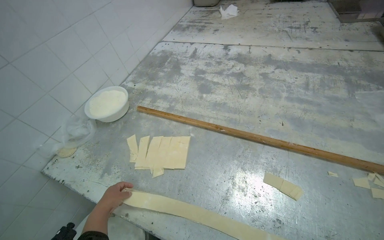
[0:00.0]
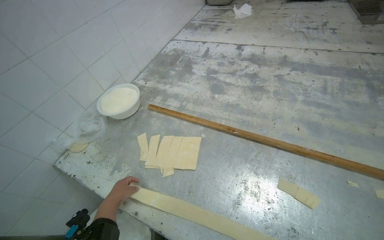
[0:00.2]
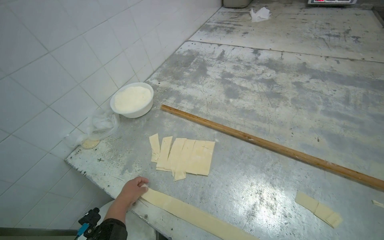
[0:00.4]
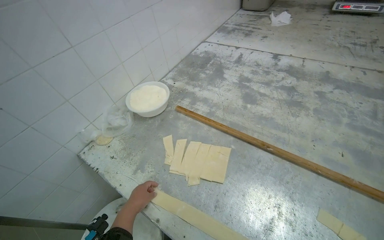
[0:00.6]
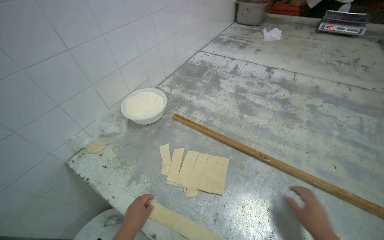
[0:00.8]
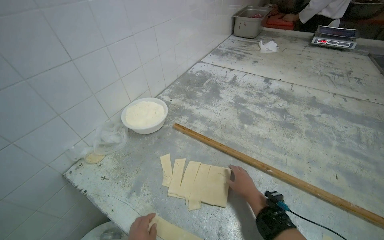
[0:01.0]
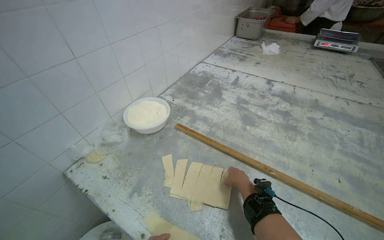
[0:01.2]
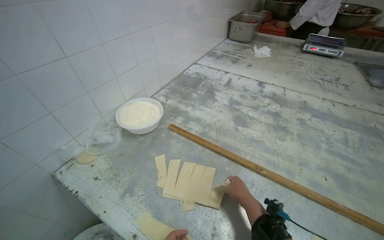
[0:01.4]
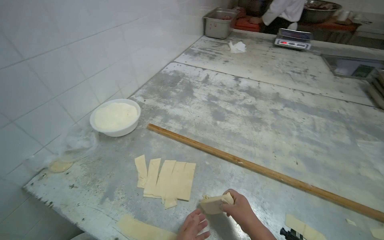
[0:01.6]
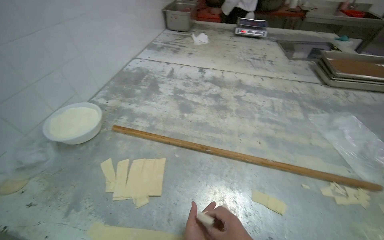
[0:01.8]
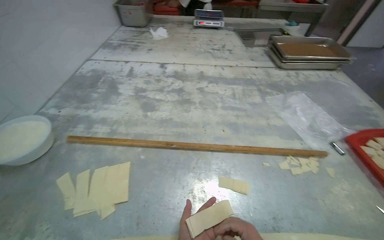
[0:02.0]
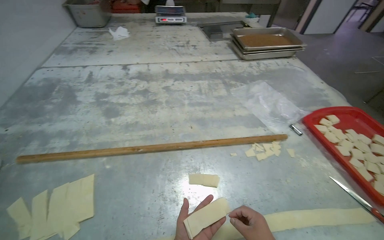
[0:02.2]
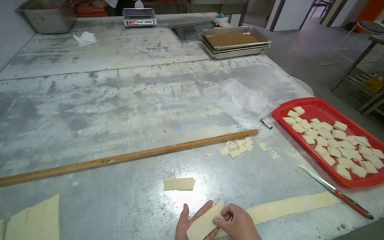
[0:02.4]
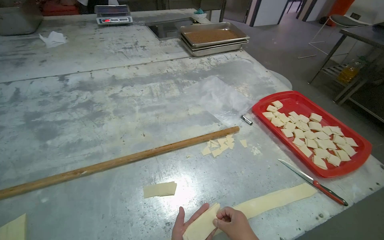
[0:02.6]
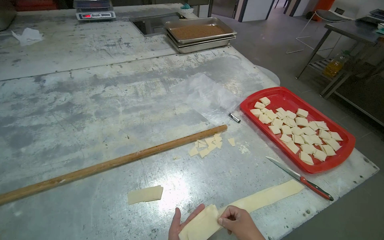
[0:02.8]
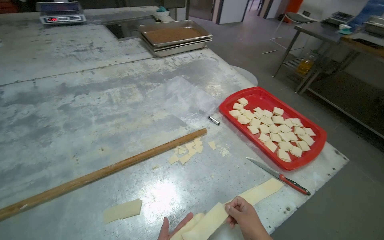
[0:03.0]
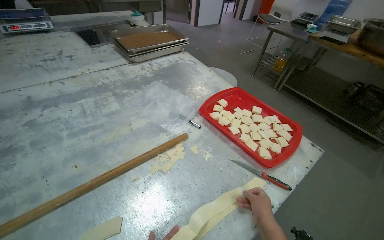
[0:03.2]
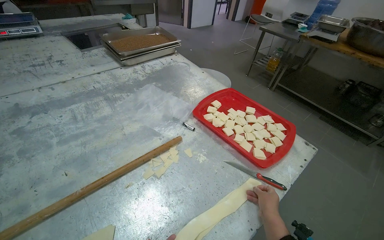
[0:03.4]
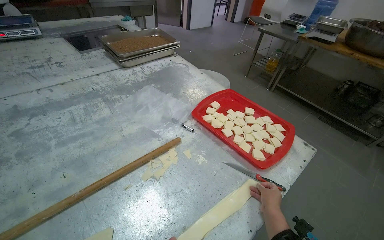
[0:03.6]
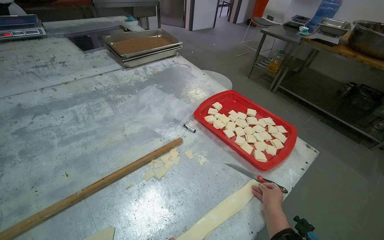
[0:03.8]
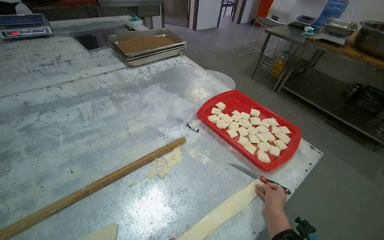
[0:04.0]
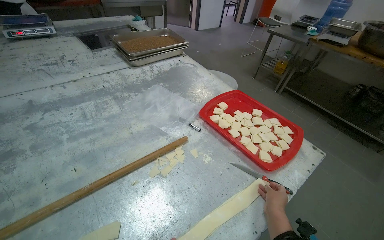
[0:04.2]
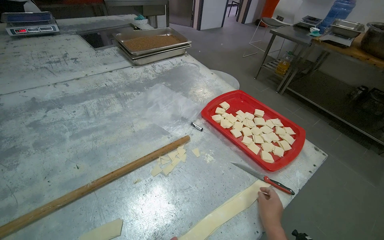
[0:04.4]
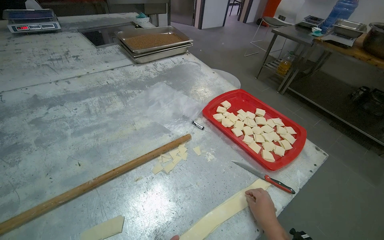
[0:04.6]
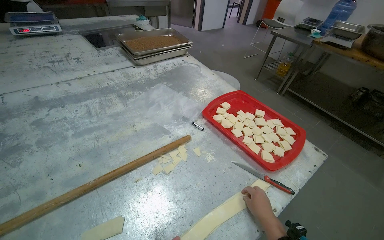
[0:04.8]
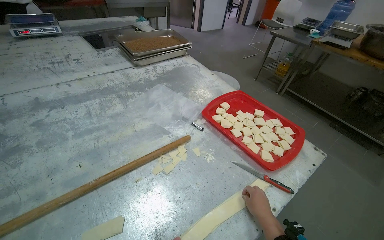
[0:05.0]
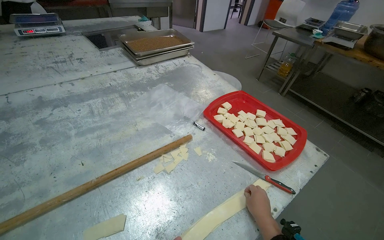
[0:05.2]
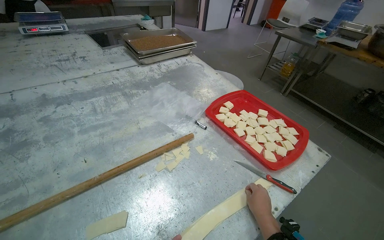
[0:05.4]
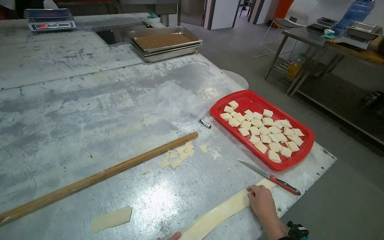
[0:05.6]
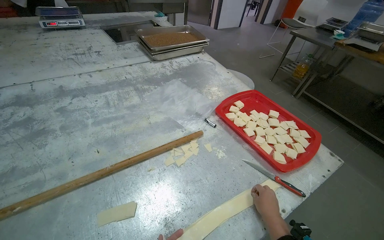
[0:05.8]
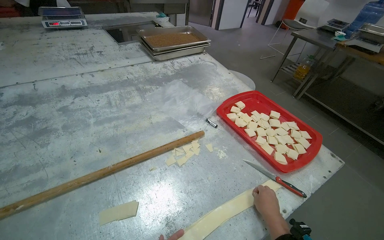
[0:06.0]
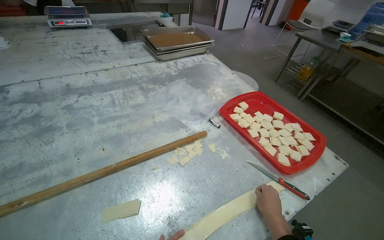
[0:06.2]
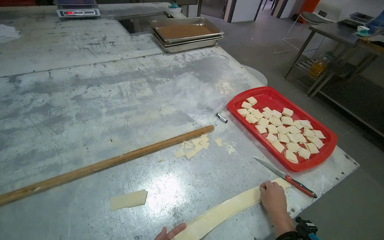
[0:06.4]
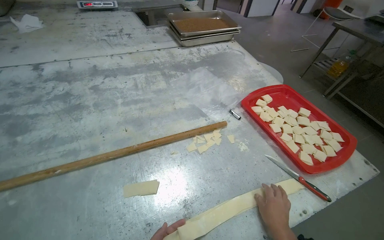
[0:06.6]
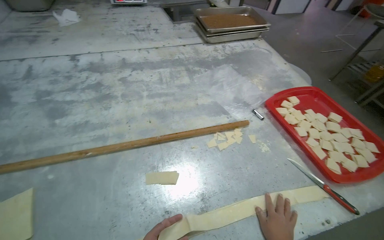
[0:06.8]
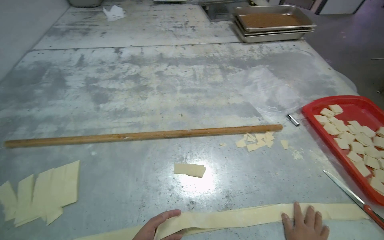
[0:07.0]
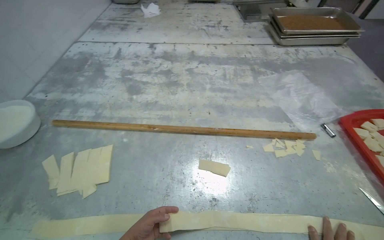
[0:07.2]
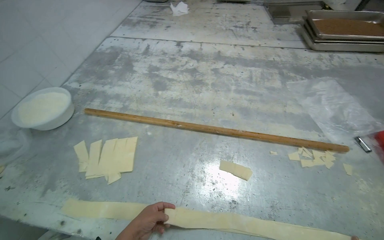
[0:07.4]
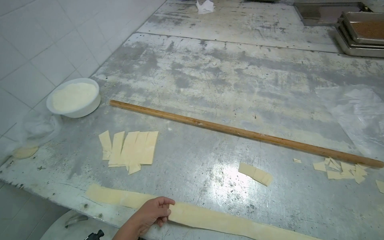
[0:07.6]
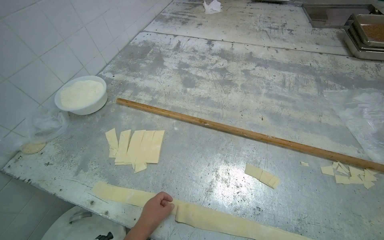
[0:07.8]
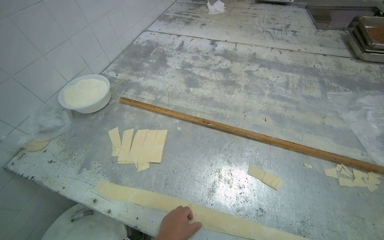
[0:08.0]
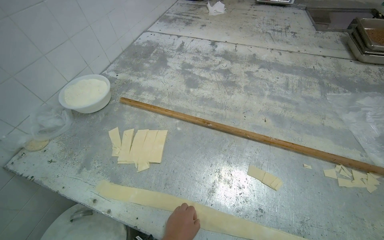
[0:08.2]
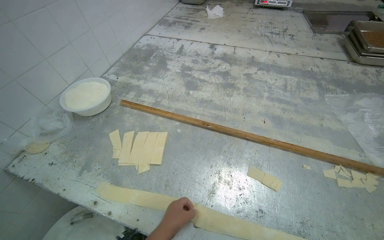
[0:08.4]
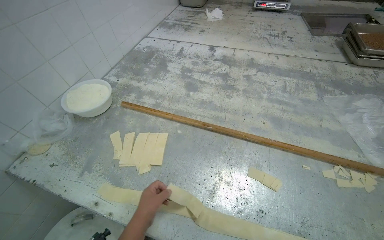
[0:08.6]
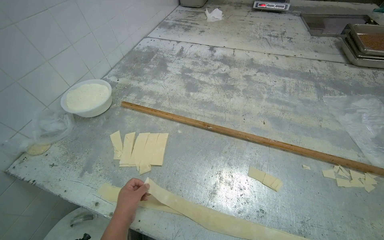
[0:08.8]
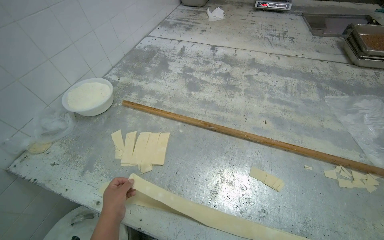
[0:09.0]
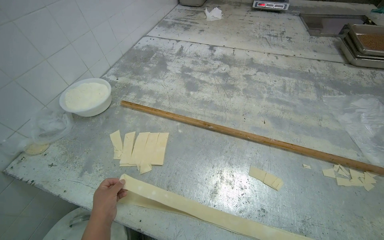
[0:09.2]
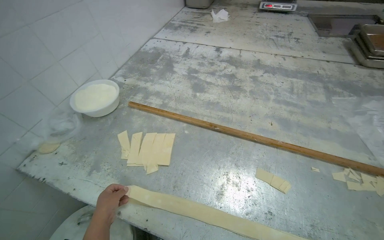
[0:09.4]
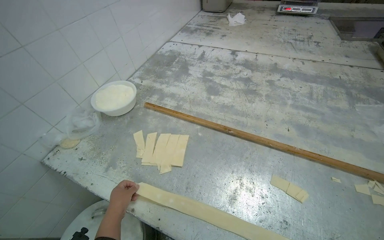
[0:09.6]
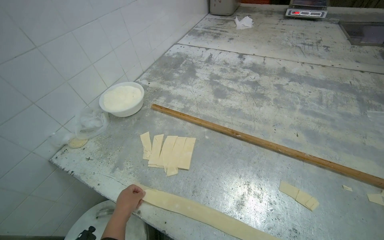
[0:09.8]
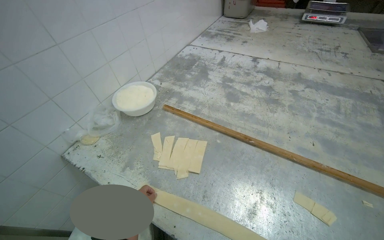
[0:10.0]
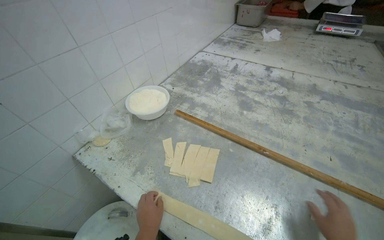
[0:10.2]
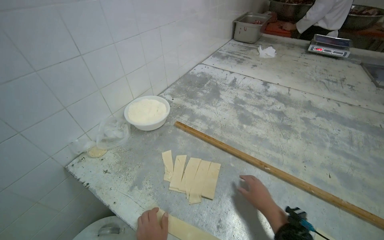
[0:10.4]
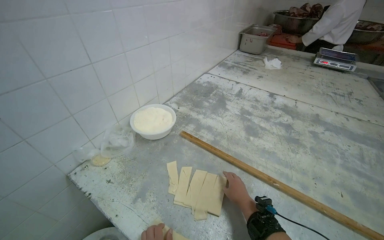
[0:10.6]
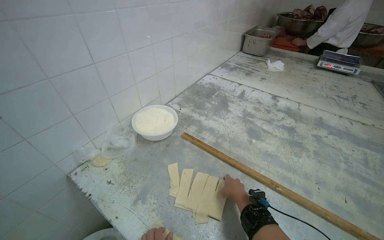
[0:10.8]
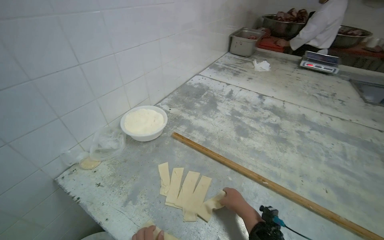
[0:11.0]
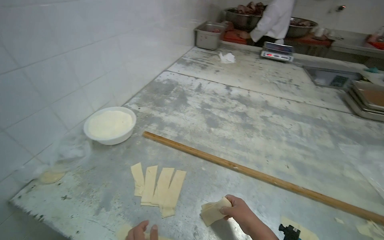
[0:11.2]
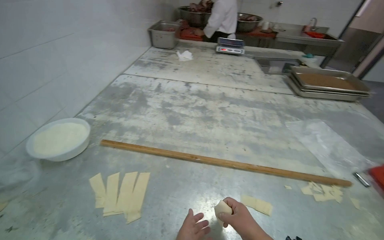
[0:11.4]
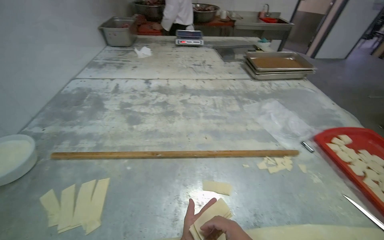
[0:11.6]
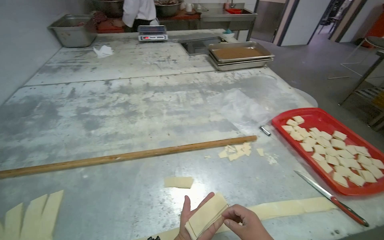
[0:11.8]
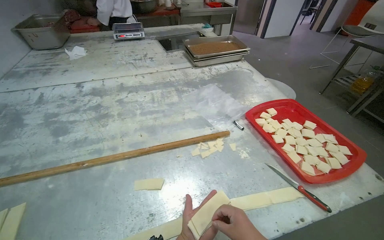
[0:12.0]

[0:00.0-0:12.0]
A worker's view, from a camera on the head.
Job: preparing food.
The whole recording: Preparing dough pieces for baking. The worker folds dough strips and cuts them into small squares, placing them into a tray.
0:01.6 to 0:03.0: The wearer moves some 40 cm. The head rotates roughly 55 degrees to the right.
0:06.0 to 0:07.6: The wearer looks approximately 45 degrees further to the left.
0:10.4 to 0:12.0: The head travels some 50 cm. The head rotates some 50 degrees to the right.

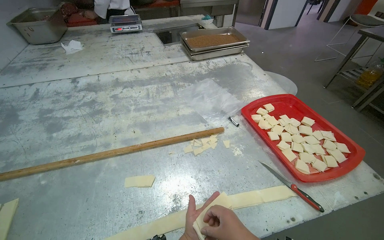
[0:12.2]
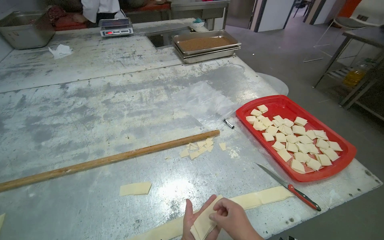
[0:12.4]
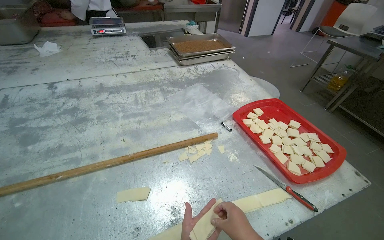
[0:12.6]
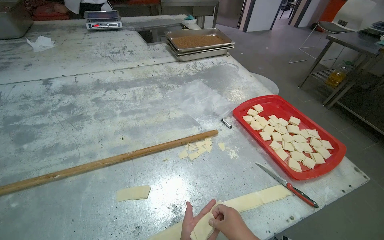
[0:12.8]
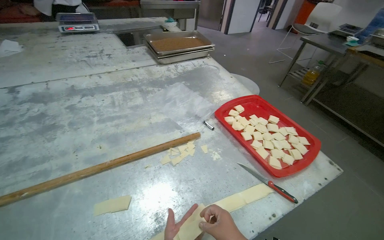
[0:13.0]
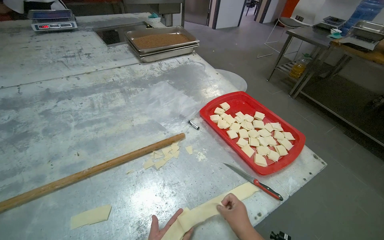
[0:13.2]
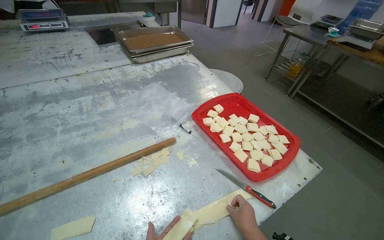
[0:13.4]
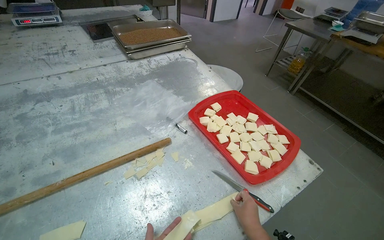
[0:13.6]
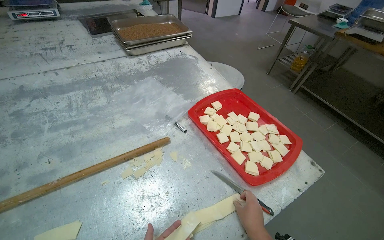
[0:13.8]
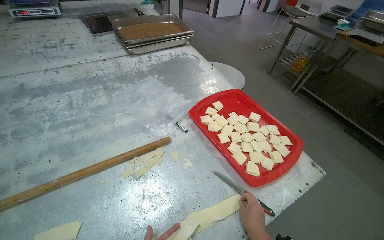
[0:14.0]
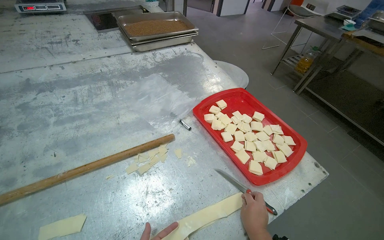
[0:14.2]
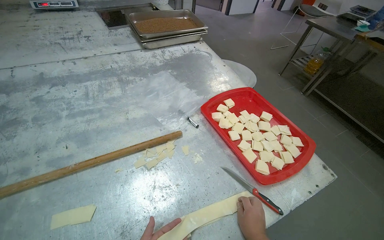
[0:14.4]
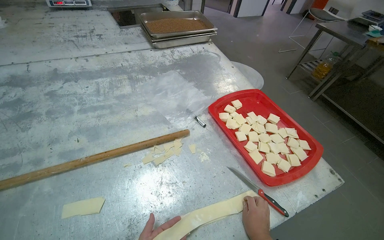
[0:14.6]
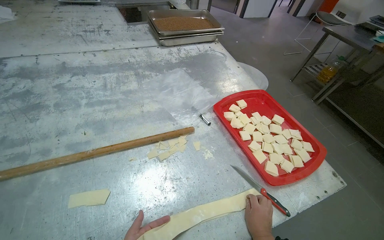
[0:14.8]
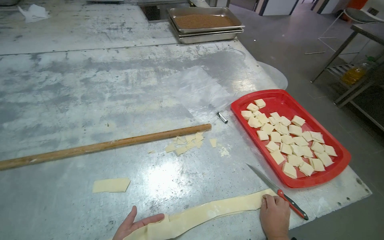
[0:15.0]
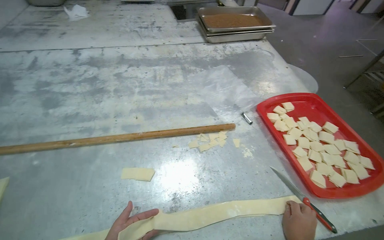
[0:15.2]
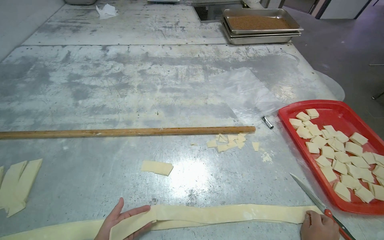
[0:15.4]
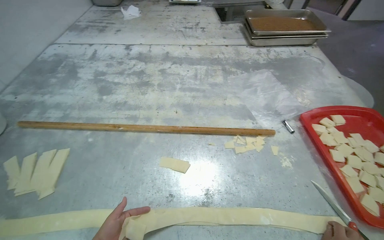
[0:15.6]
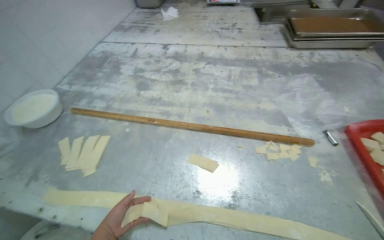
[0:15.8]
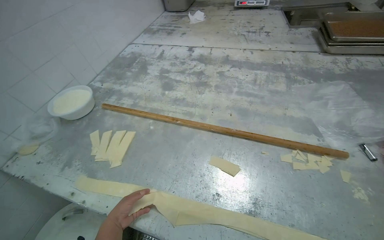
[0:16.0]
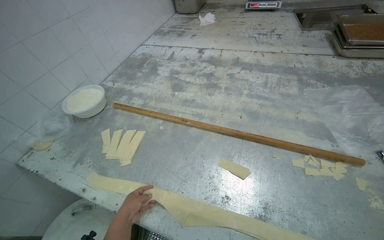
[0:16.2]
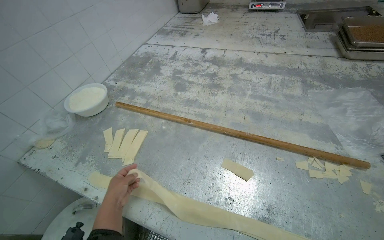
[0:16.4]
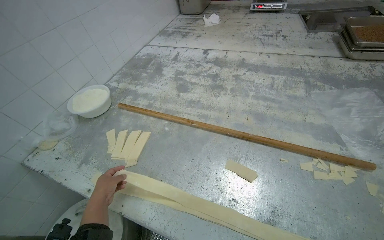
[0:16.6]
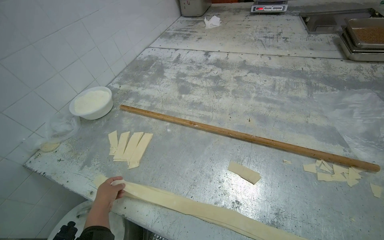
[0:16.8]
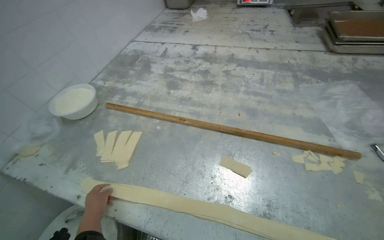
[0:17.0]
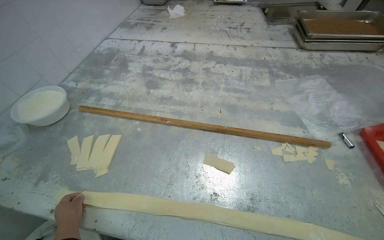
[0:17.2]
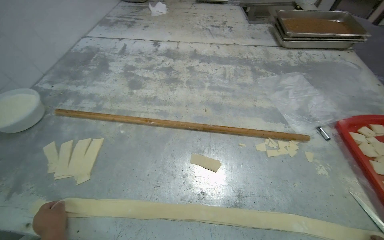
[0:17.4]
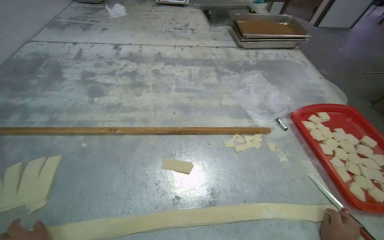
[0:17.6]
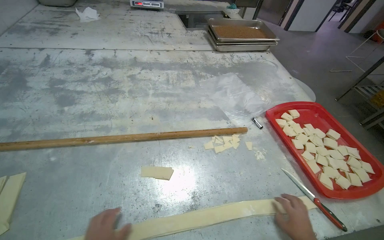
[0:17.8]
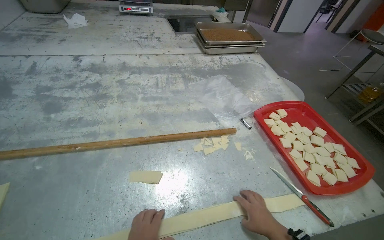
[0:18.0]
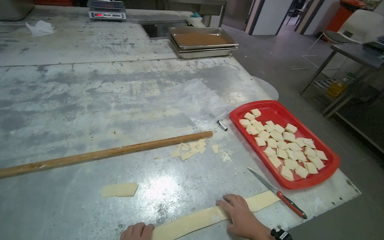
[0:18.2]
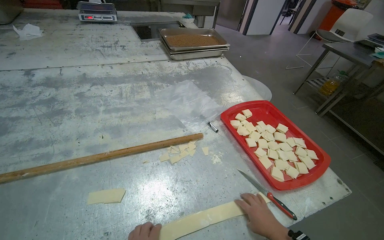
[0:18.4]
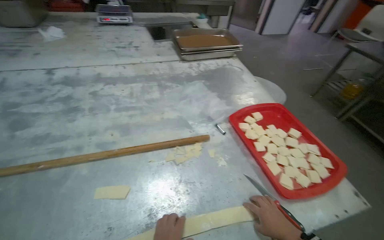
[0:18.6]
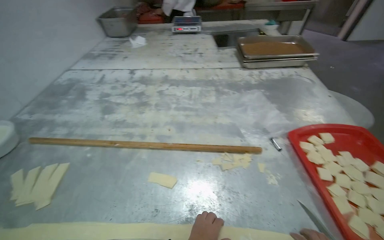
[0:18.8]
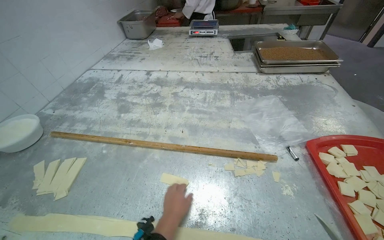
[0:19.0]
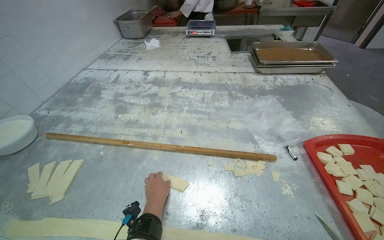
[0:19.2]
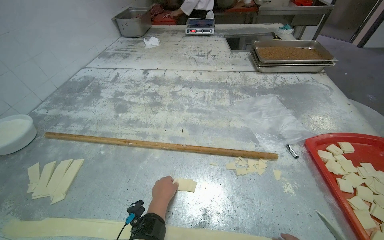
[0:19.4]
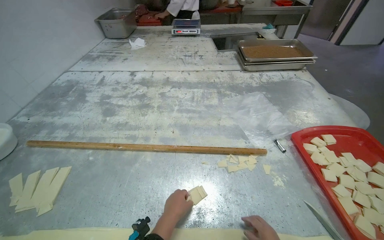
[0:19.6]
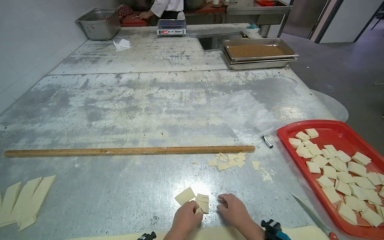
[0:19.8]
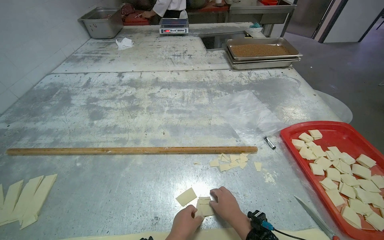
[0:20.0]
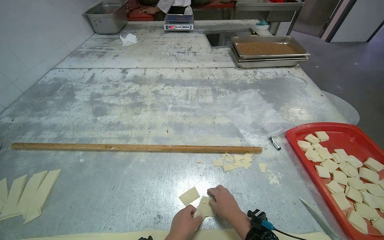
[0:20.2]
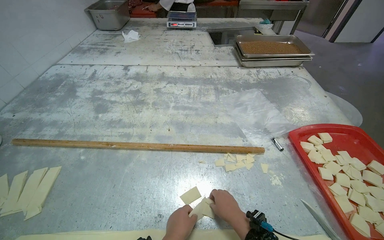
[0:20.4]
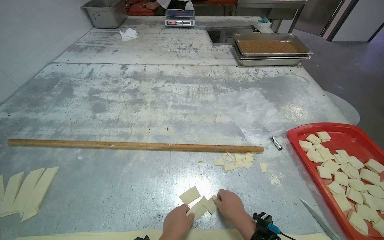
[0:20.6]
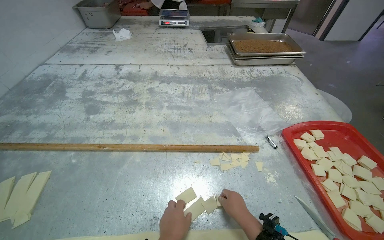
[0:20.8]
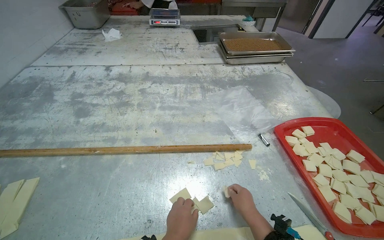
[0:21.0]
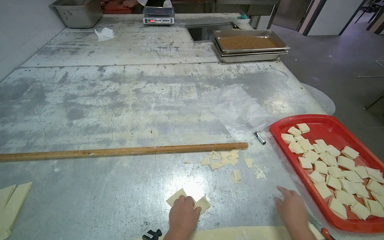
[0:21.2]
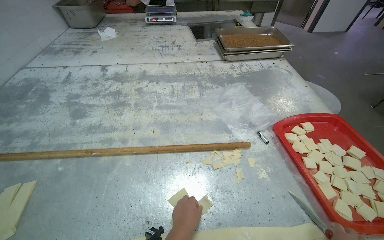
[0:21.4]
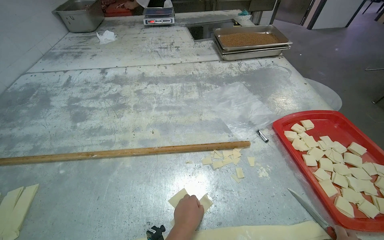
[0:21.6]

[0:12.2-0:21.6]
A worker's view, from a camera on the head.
Job: preparing food.
The whole recording: Preparing dough pieces for baking. The worker folds dough strips and cuts them into small squares, placing them into a tray.
0:13.8 to 0:15.4: The head turns to the left by some 25 degrees.
0:15.4 to 0:17.0: The head turns to the left by approximately 20 degrees.
0:17.0 to 0:18.4: The wearer looks about 40 degrees further to the right.
0:18.4 to 0:20.0: The view pans to the left by about 15 degrees.
